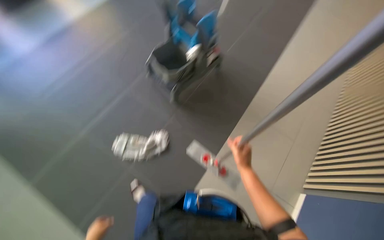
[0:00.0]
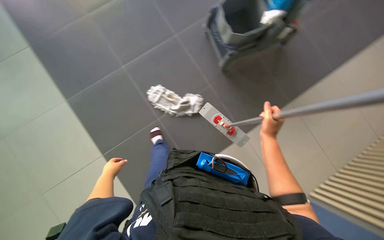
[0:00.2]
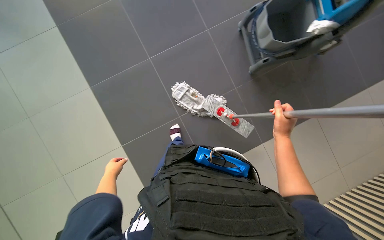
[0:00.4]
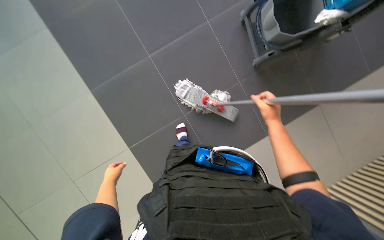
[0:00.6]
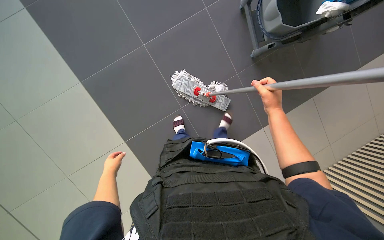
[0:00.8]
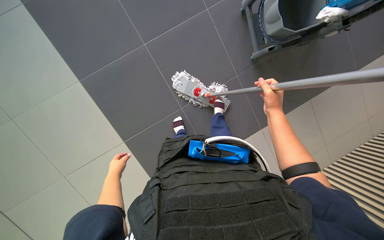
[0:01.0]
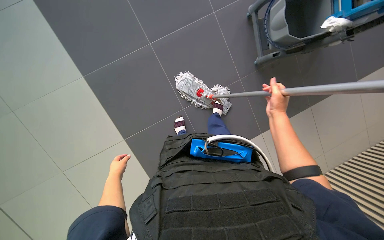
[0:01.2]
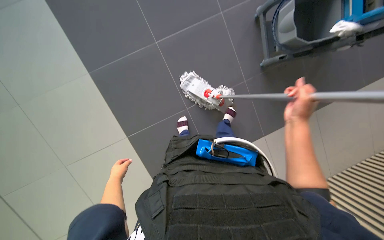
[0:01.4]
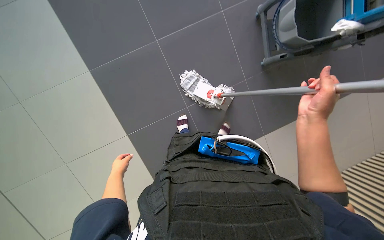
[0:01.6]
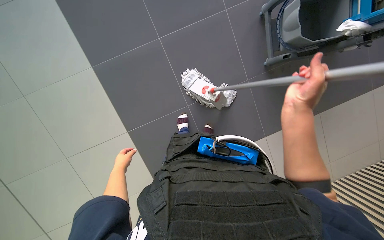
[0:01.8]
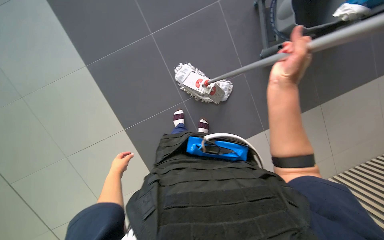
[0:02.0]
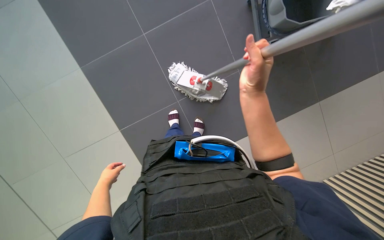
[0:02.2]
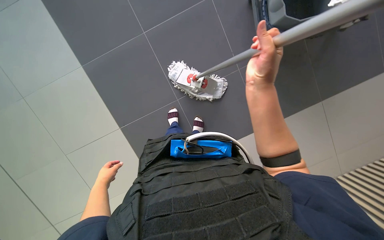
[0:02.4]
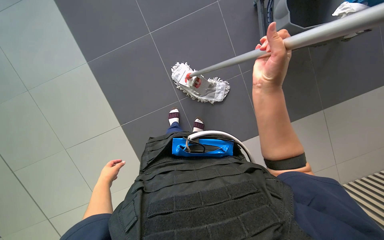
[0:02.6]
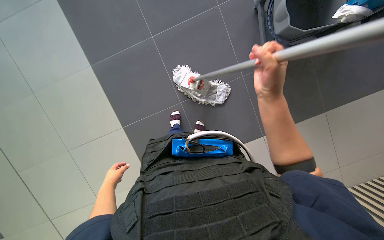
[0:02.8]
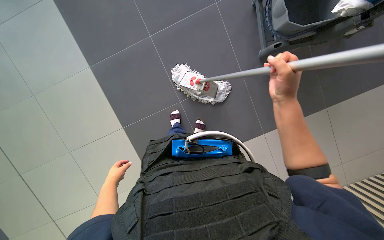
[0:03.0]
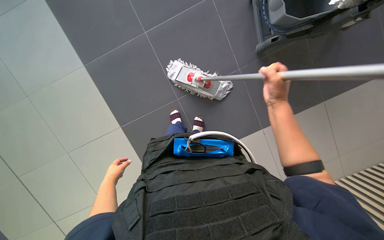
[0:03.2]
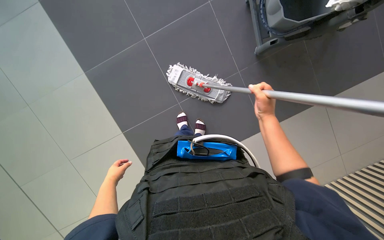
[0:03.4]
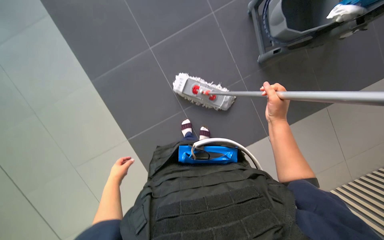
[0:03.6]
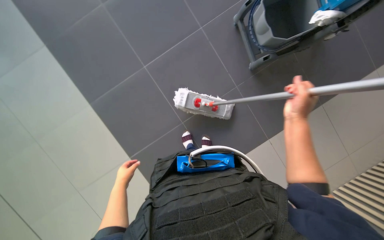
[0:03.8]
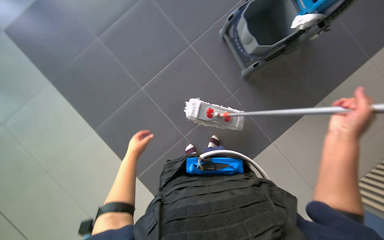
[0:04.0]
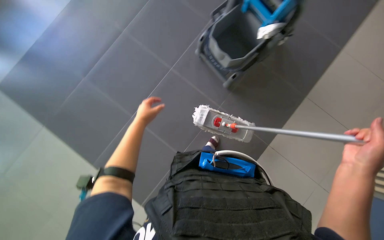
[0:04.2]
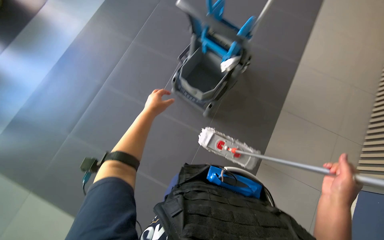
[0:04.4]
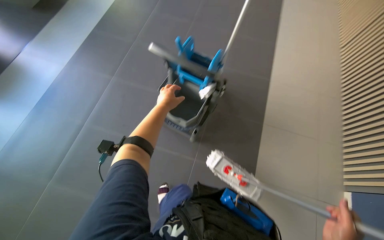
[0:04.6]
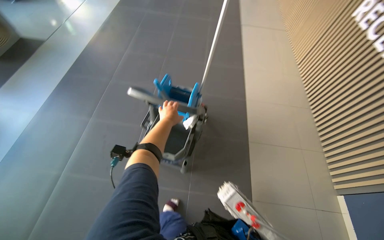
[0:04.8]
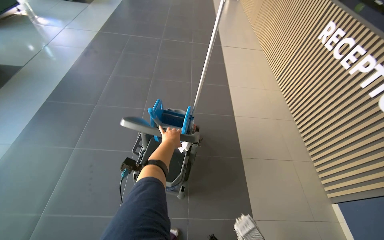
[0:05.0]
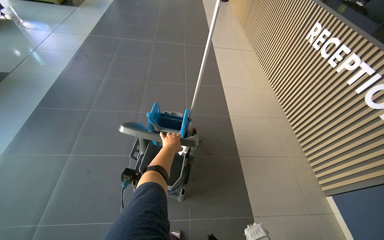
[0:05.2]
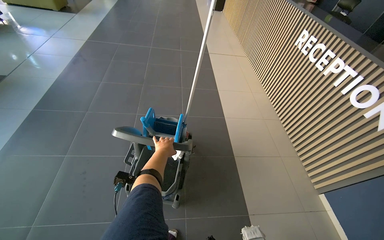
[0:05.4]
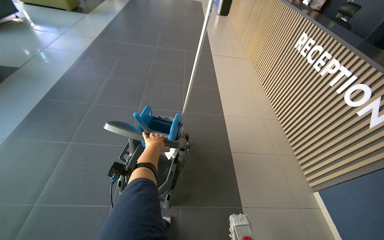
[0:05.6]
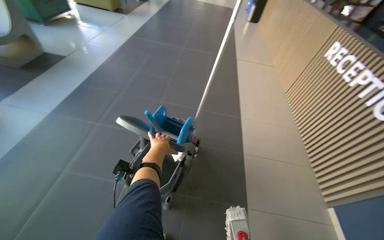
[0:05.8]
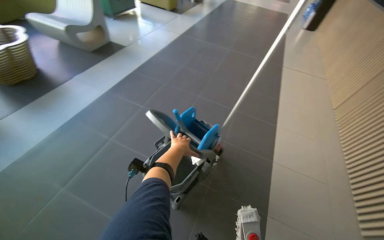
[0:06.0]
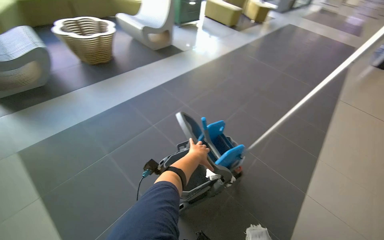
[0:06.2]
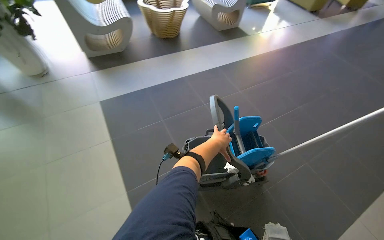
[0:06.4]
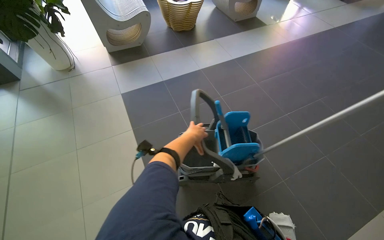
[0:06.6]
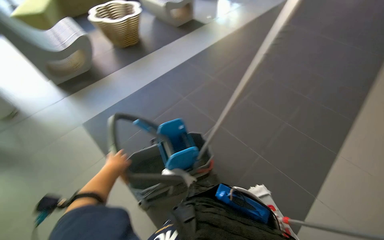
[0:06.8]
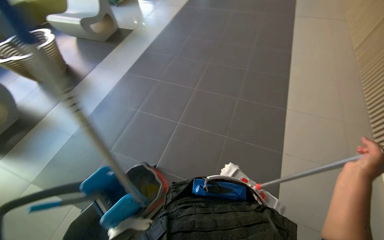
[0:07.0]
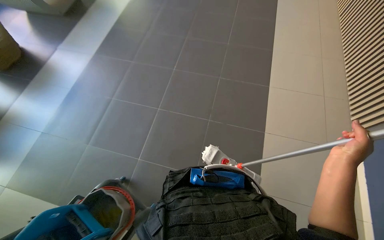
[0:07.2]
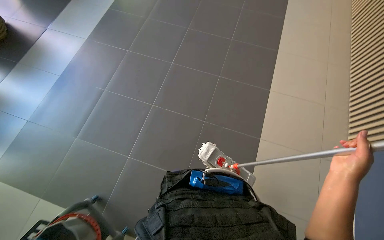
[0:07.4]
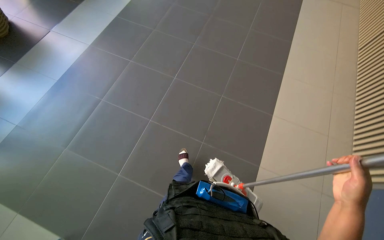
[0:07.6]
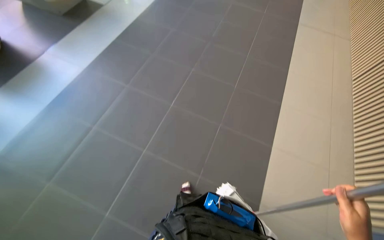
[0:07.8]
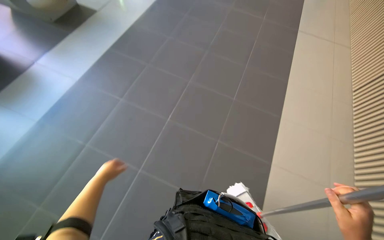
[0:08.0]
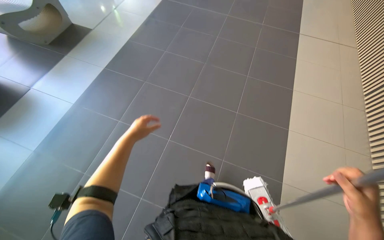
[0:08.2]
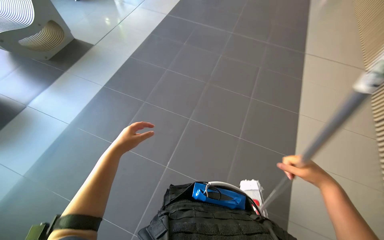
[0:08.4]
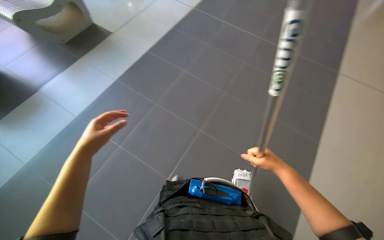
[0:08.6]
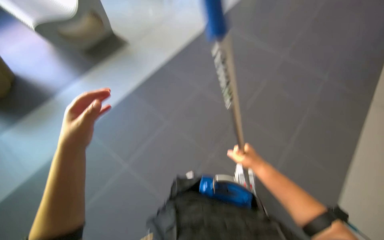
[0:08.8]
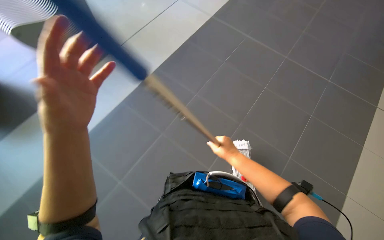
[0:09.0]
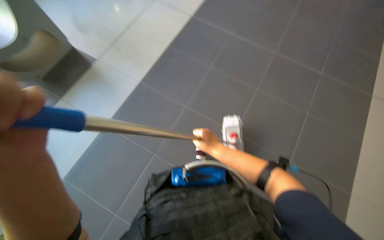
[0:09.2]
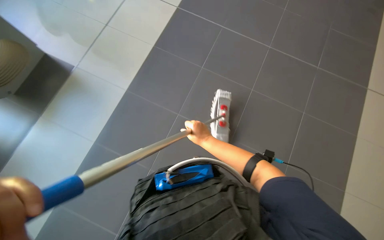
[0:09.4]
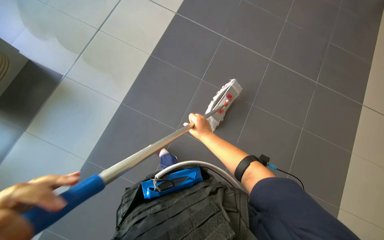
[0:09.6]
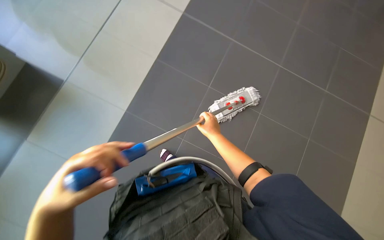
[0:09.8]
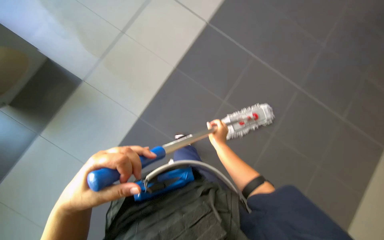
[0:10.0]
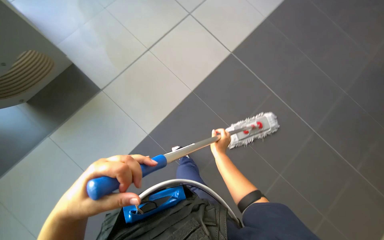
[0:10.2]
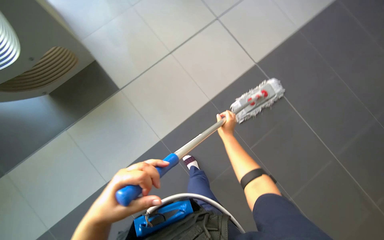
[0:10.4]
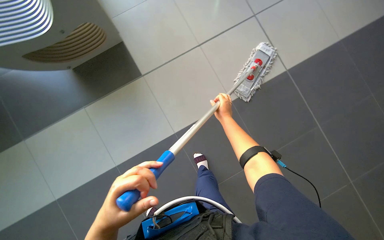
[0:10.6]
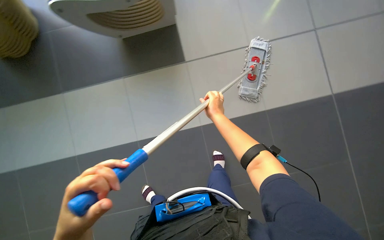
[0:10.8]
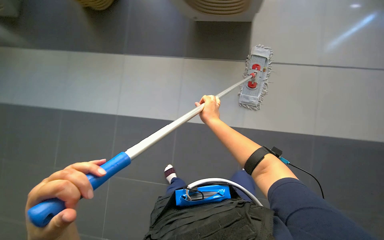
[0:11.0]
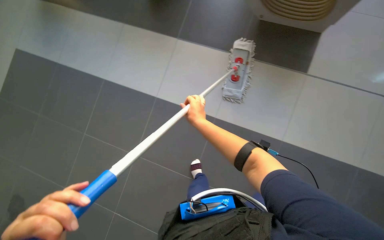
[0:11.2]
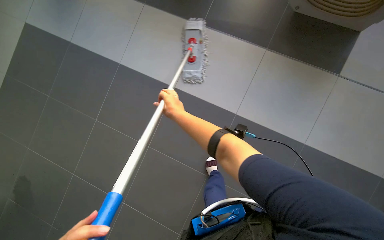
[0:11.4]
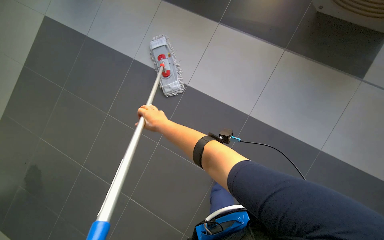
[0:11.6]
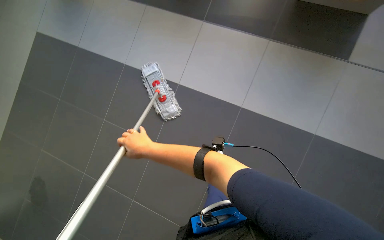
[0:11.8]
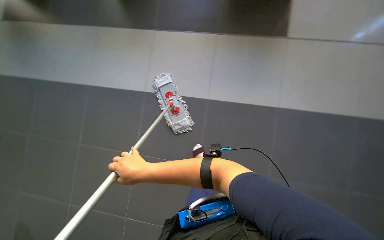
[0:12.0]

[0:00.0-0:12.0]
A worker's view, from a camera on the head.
Job: mopping floor.
The whole recording: Mopping tiled floor. The worker prepares the mop, mops the tiled floor, and then cleans and reassembles the mop.
0:00.0 to 0:01.6: The camera travels roughly 40 cm. The view tips downward by some 25 degrees. Everything in view rotates approximately 35 degrees clockwise.
0:01.6 to 0:03.0: The hands work in one place, with small movements.
0:03.0 to 0:04.4: The view tips upward by roughly 20 degrees. The scene rotates counterclockwise by approximately 30 degrees.
0:04.4 to 0:06.0: The view tips upward by approximately 25 degrees.
0:06.0 to 0:07.6: The head travels approximately 40 cm. The head rotates approximately 25 degrees to the left.
0:07.6 to 0:09.0: The head travels approximately 70 cm.
0:09.0 to 0:10.4: The camera pitches upward, by roughly 20 degrees. The right hand moves farther from the camera and up the picture, some 30 cm.
0:10.4 to 0:12.0: The scene rotates counterclockwise by approximately 25 degrees. The right hand travels to the left by some 15 cm.

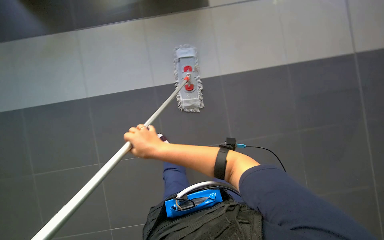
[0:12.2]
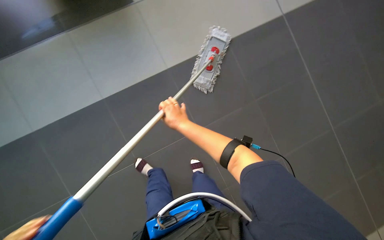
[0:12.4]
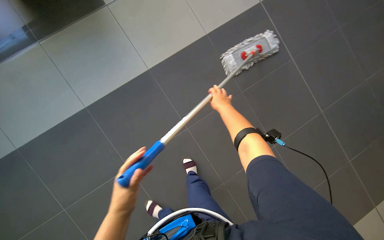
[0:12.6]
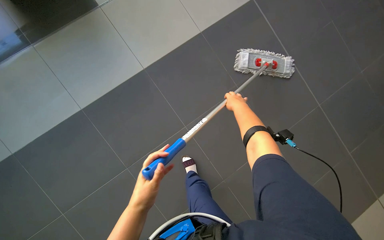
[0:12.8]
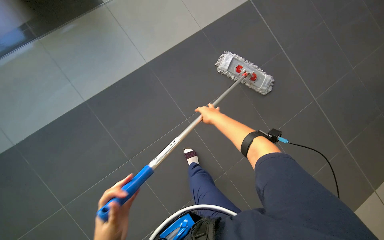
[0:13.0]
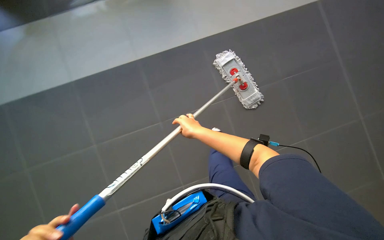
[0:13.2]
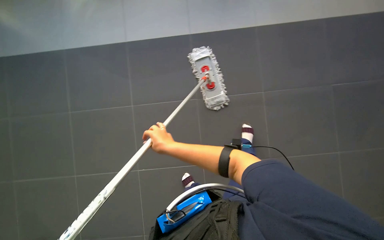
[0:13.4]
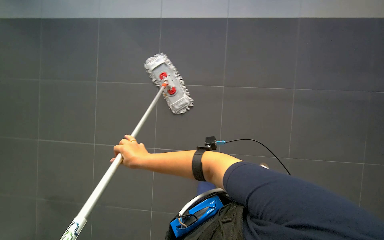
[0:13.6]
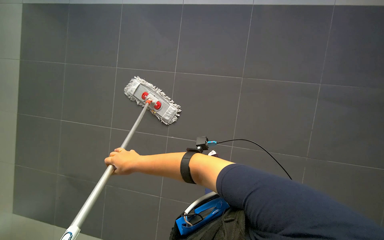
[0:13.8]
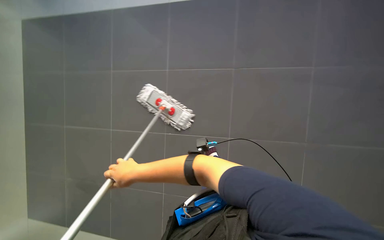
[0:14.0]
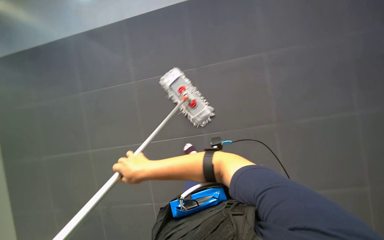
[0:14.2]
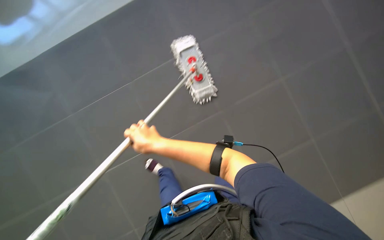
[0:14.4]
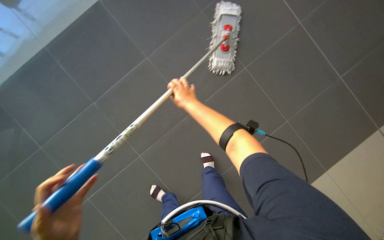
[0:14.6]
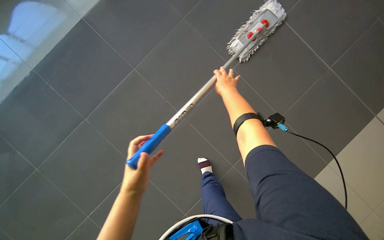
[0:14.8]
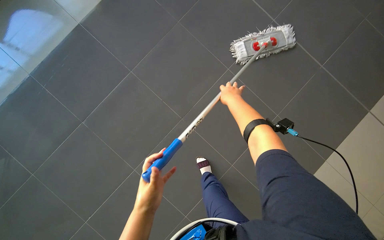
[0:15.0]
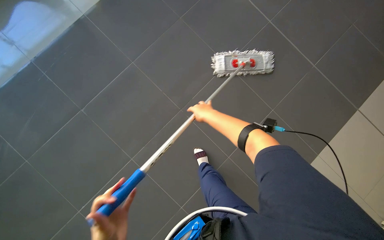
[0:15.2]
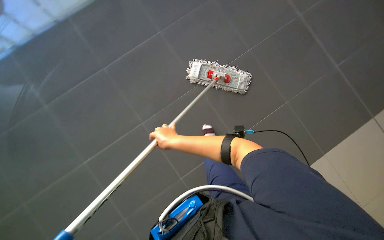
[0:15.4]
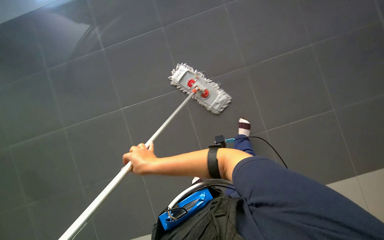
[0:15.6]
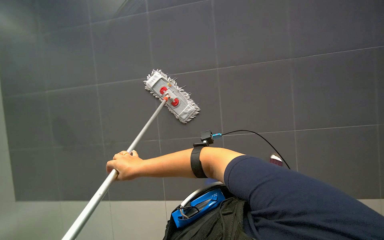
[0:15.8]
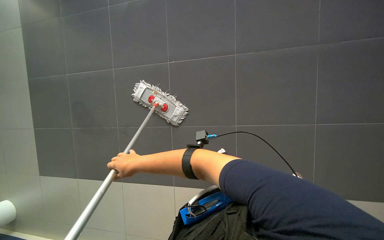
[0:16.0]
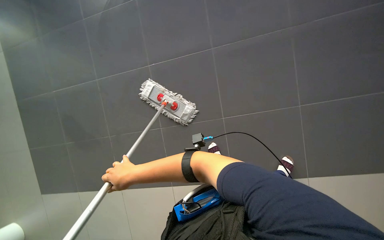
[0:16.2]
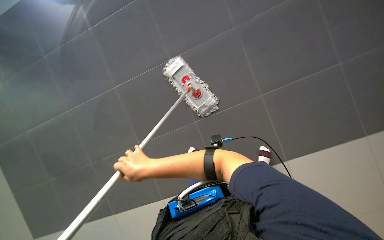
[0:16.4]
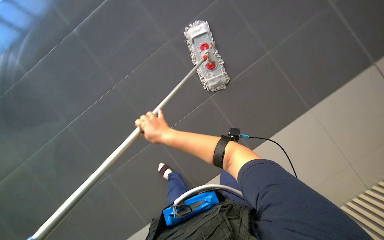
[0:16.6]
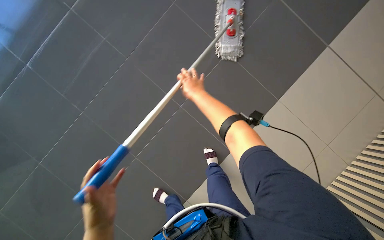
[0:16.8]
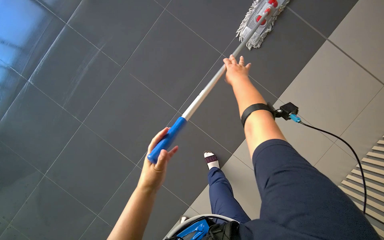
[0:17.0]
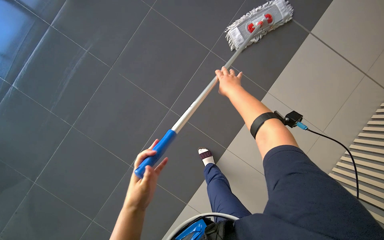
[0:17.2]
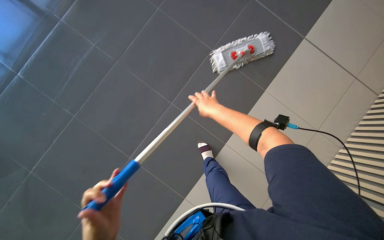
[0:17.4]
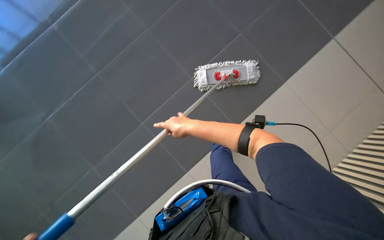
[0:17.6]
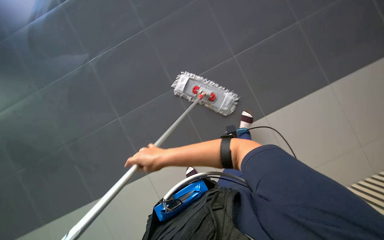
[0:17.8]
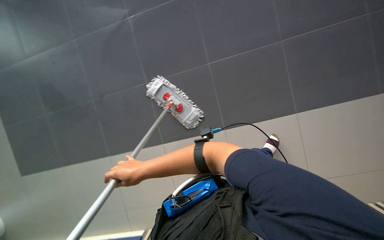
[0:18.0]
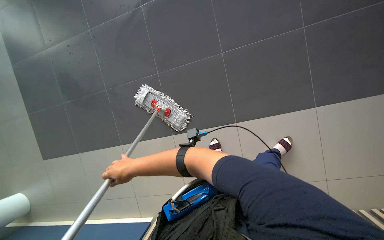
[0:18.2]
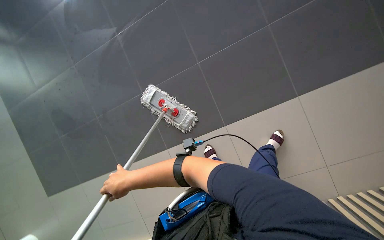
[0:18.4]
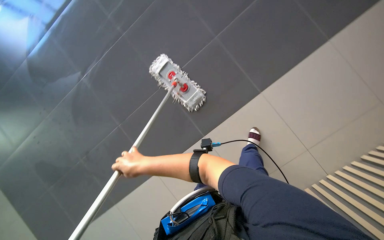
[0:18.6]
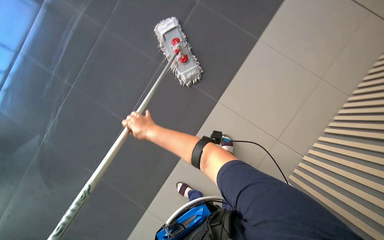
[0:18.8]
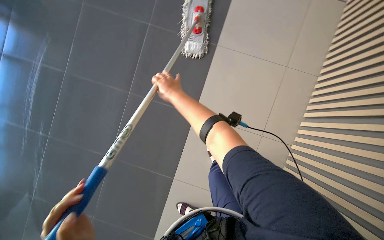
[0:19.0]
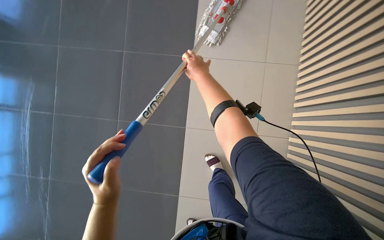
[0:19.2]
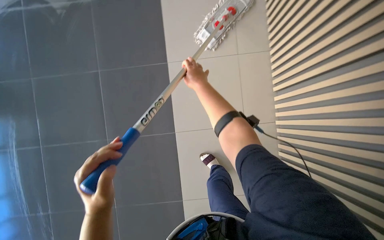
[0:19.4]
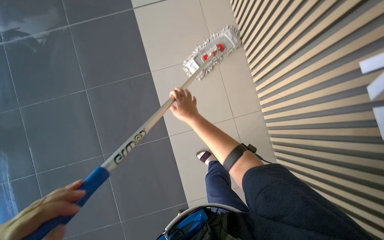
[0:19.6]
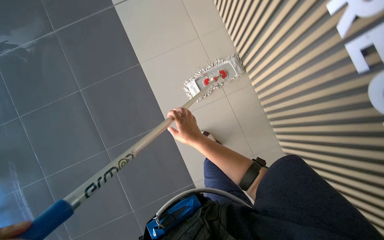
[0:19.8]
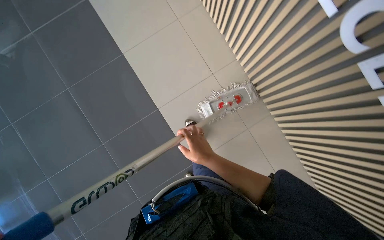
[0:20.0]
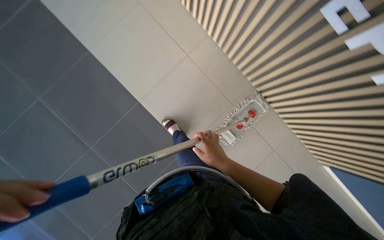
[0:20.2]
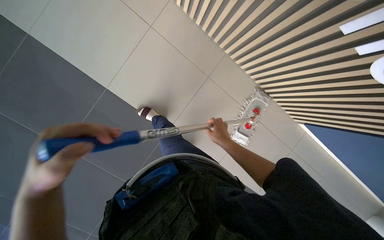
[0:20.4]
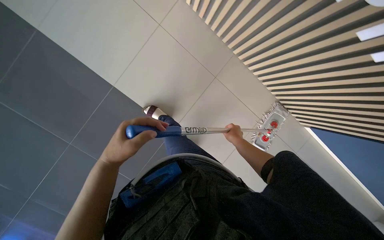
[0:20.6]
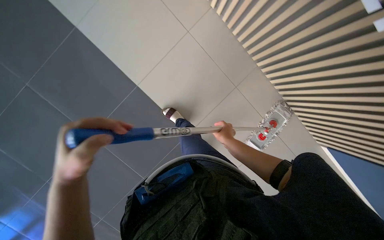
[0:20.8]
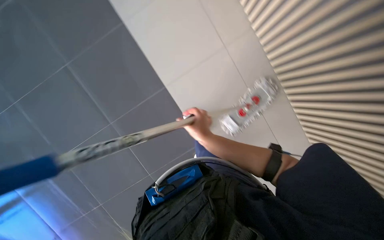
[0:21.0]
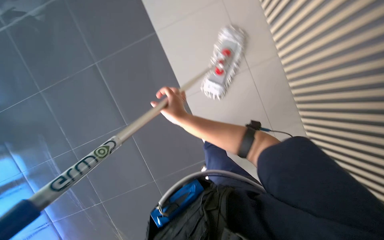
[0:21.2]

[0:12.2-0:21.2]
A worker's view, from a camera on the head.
Job: mopping floor.
The whole recording: Mopping tiled floor. The worker prepares the mop, mops the tiled floor, and then cleans and reassembles the mop.
0:12.2 to 0:13.8: The camera is aimed approximately 25 degrees further to the right.
0:15.2 to 0:16.6: The view tips downward by about 15 degrees. The right hand shifts roughly 15 cm to the left.
